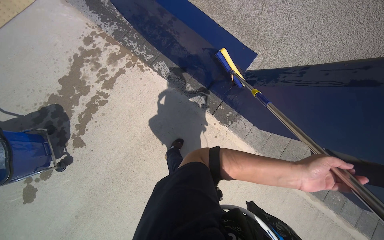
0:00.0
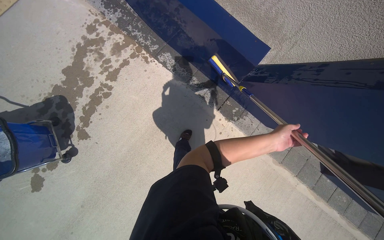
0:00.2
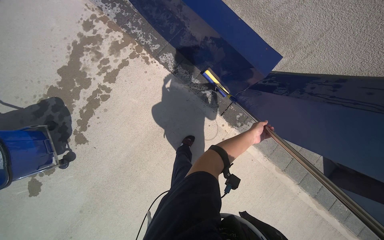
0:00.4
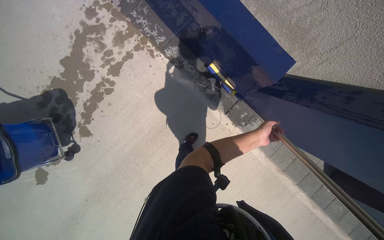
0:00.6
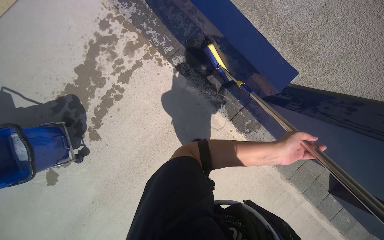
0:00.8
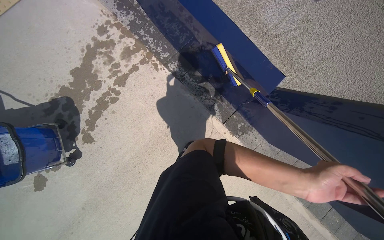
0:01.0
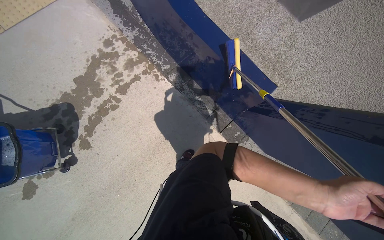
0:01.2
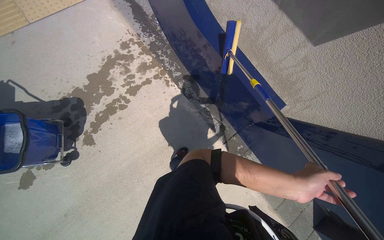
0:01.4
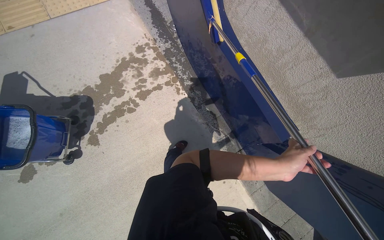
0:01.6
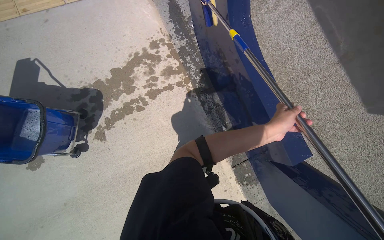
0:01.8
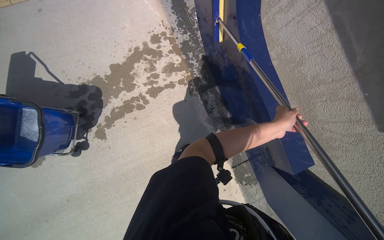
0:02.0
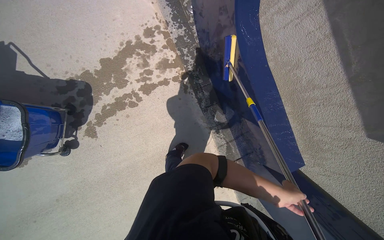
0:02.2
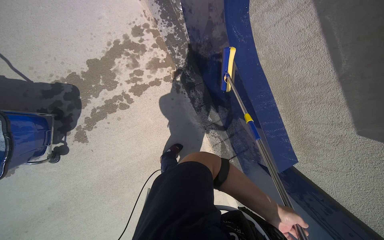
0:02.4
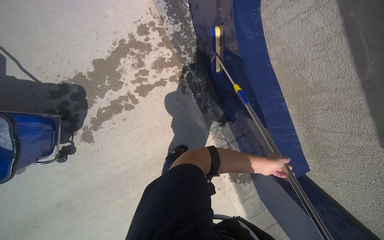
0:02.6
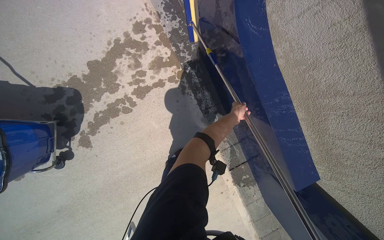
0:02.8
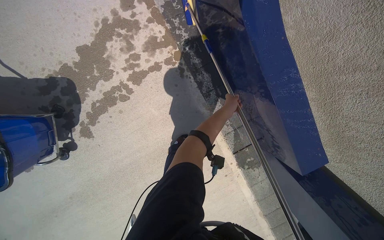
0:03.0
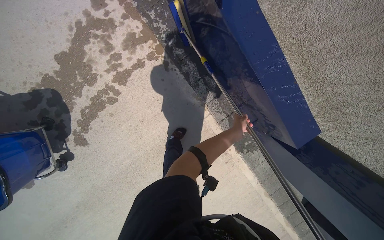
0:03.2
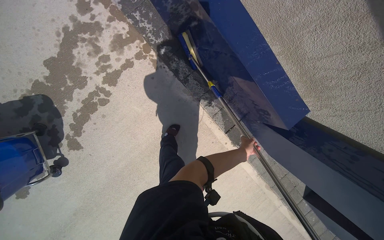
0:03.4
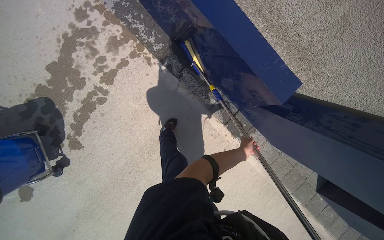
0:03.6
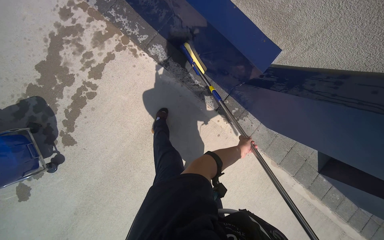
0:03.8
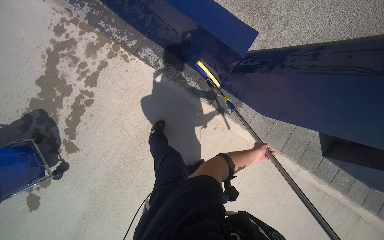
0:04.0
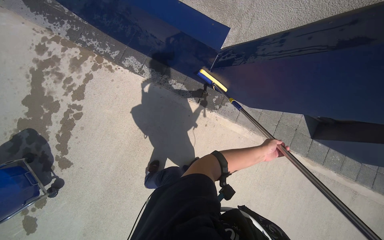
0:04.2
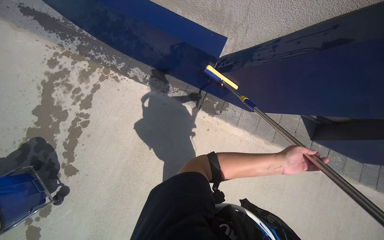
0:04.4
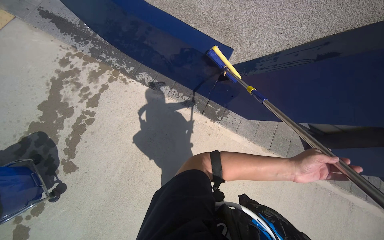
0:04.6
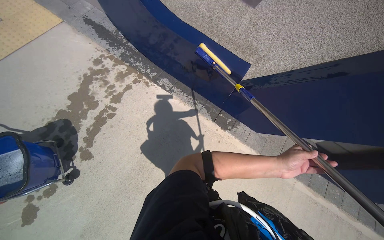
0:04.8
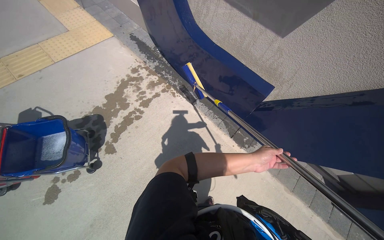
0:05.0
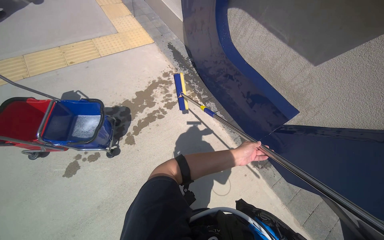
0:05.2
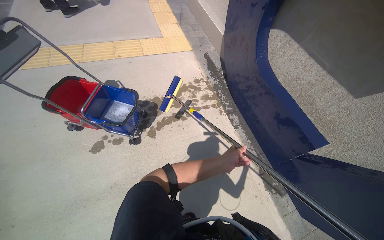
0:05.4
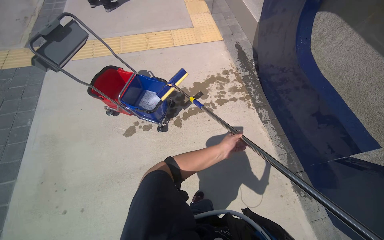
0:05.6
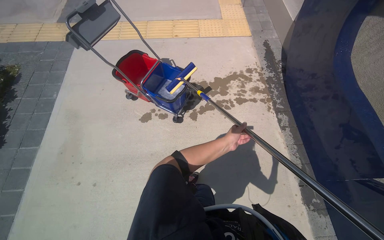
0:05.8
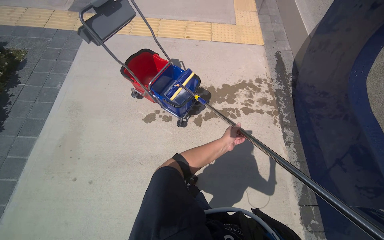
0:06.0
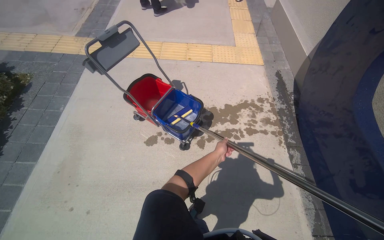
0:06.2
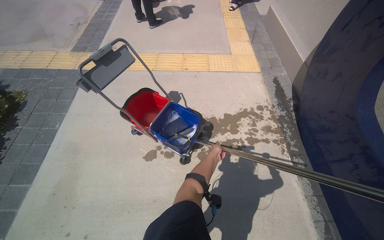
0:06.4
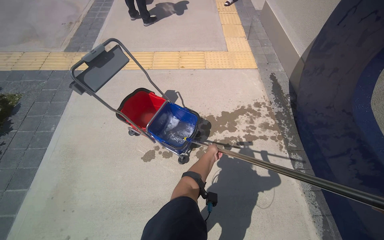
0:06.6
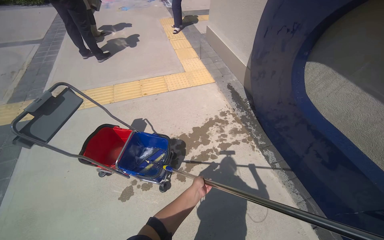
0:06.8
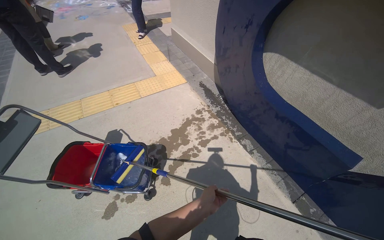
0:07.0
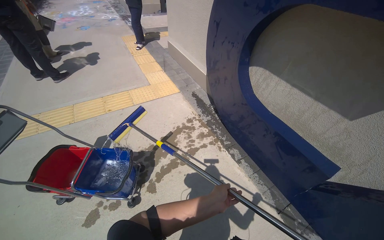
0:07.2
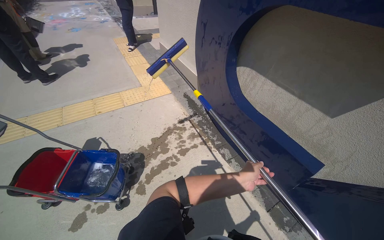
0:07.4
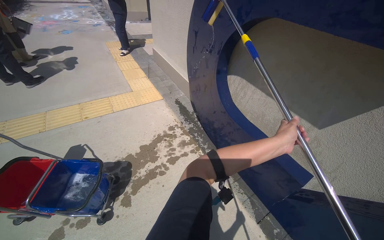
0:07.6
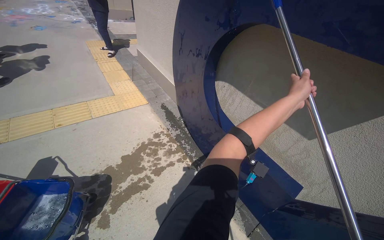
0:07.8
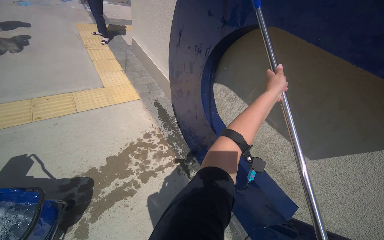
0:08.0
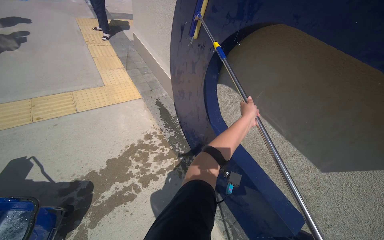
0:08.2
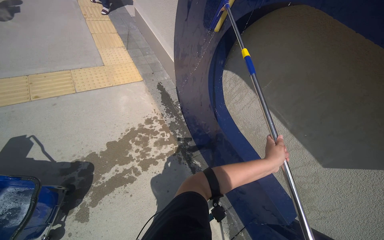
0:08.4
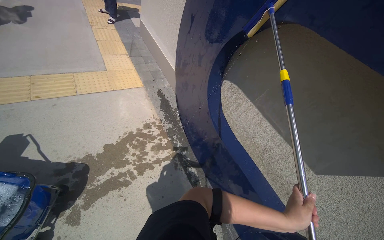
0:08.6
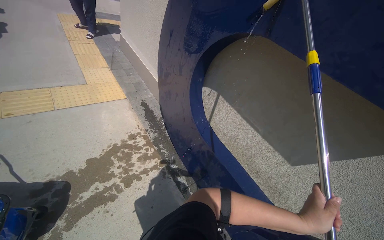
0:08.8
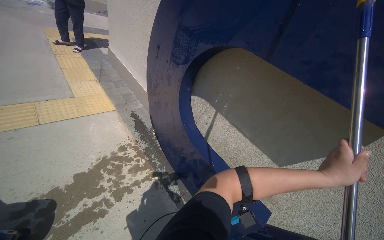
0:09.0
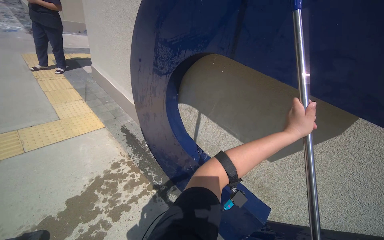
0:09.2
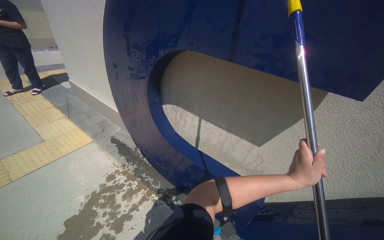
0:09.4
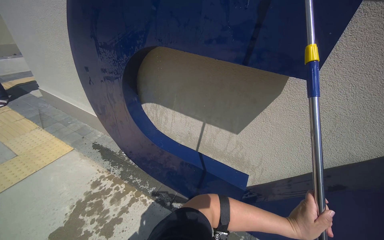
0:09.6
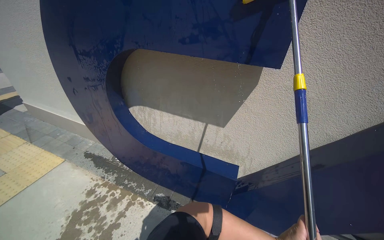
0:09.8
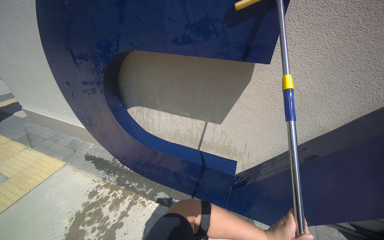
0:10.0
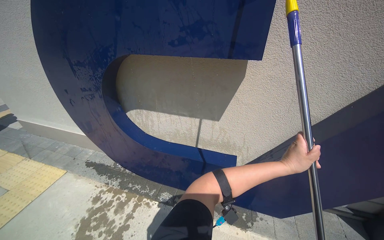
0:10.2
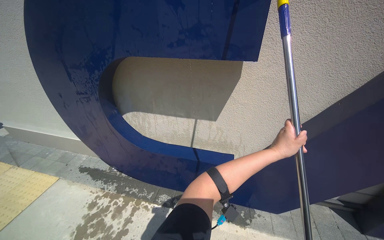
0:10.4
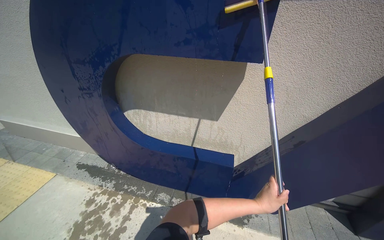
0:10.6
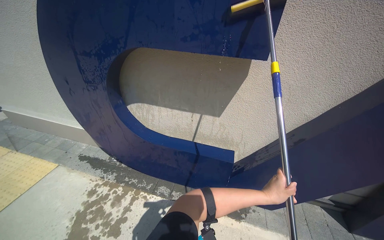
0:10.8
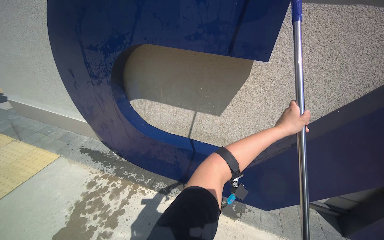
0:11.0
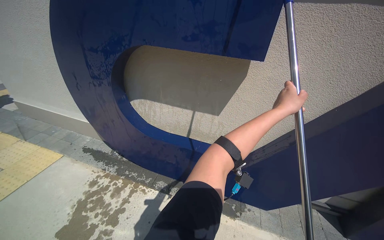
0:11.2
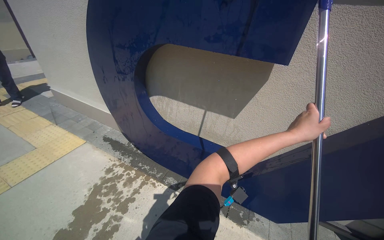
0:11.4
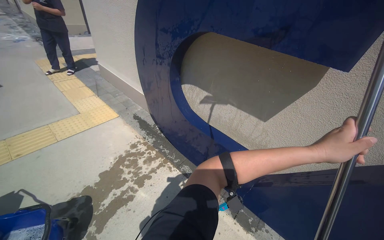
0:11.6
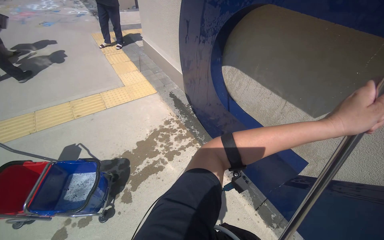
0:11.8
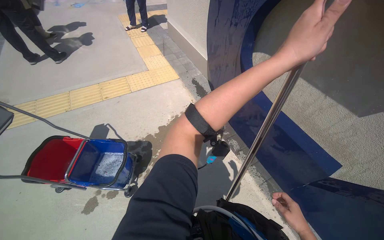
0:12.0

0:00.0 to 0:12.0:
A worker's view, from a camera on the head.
Job: wiping surfaces.
The whole recording: Scrubbing large blue letter C. The worker scrubs the large blue letter C on the wall with a long-handled tool.
0:00.0 to 0:01.6: The left hand shifts about 20 cm to the left, and travels farther from the camera and back again, some 25 cm each way.
0:01.6 to 0:03.0: The camera is carried some 50 cm. The view tilts approximately 20 degrees downward.
0:03.0 to 0:04.4: The head travels about 70 cm. The view tips upward by some 15 degrees. The scene rotates counterclockwise by about 40 degrees.
0:04.4 to 0:06.0: The camera is carried approximately 70 cm. The wearer looks some 65 degrees further to the left. The view tips upward by about 20 degrees.
0:06.0 to 0:07.6: The head rotates some 35 degrees to the right. The camera pitches upward, by roughly 20 degrees. The left hand is displaced to the right by some 50 cm.
0:07.6 to 0:09.0: The view pans to the right by some 15 degrees. The left hand moves up and down the picture over about 35 cm, changing direction 2 times.
0:09.0 to 0:10.4: The wearer looks about 40 degrees further to the right.
0:10.4 to 0:12.0: The wearer's head swings about 50 degrees to the left. The view tips downward by roughly 15 degrees.

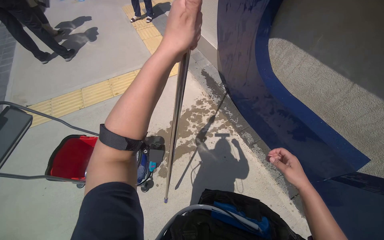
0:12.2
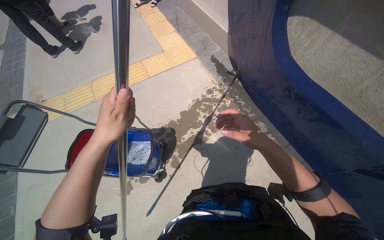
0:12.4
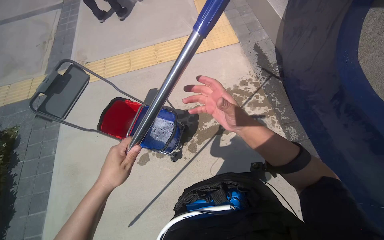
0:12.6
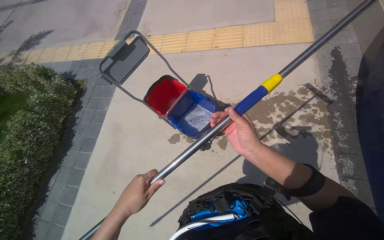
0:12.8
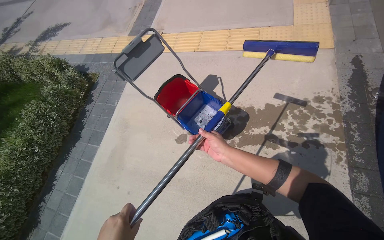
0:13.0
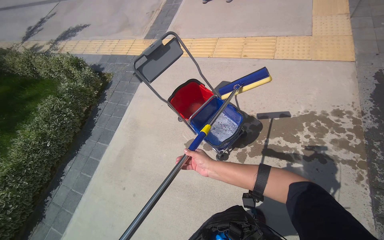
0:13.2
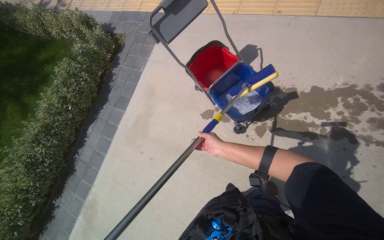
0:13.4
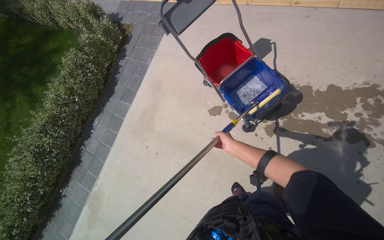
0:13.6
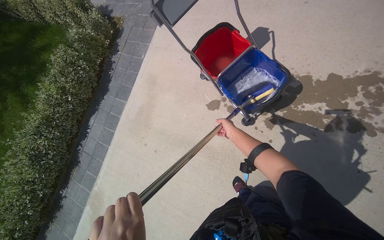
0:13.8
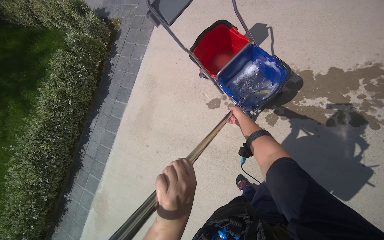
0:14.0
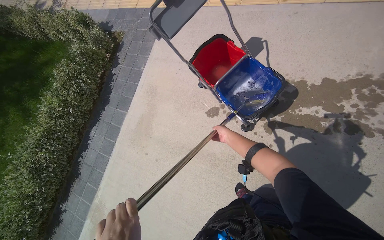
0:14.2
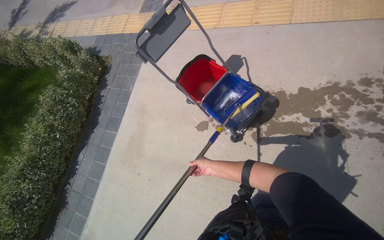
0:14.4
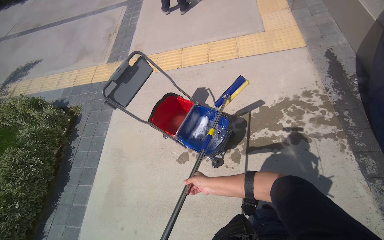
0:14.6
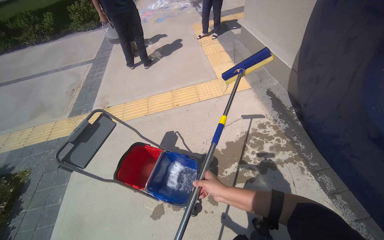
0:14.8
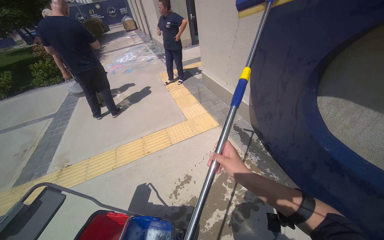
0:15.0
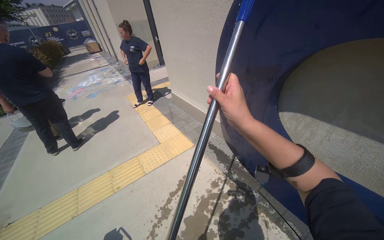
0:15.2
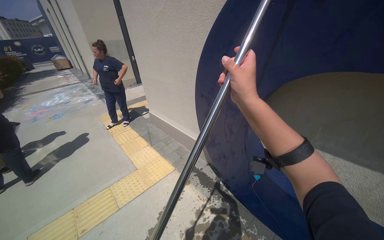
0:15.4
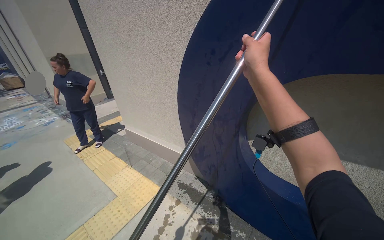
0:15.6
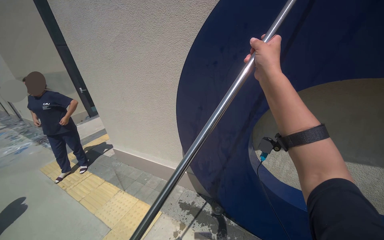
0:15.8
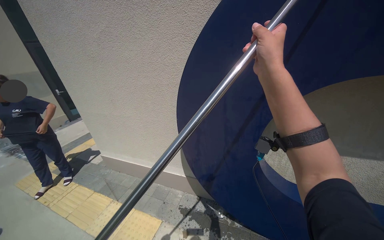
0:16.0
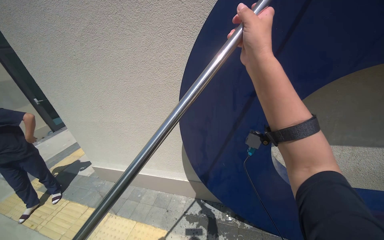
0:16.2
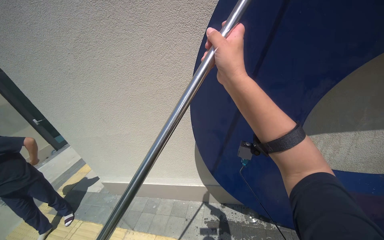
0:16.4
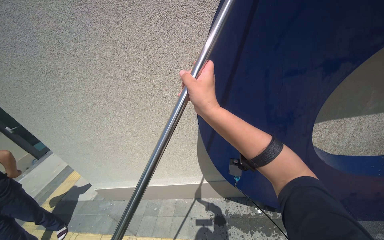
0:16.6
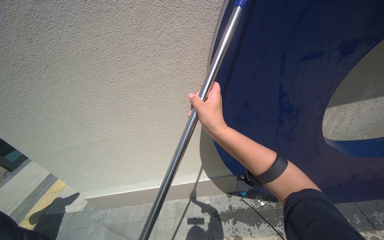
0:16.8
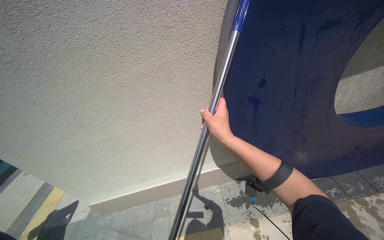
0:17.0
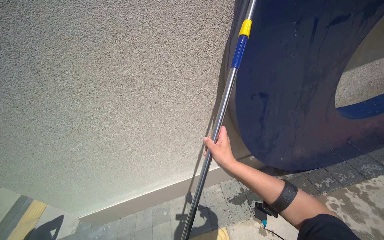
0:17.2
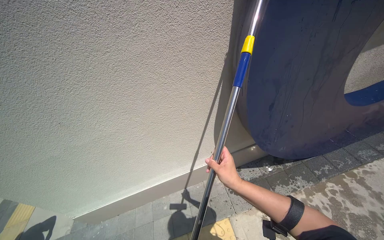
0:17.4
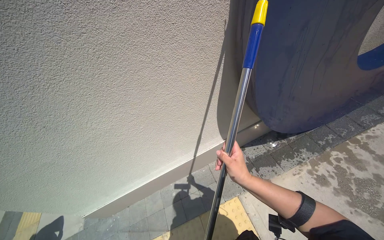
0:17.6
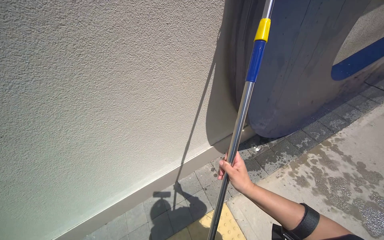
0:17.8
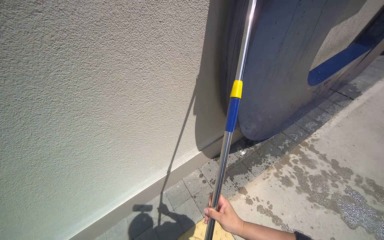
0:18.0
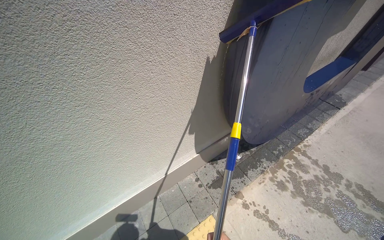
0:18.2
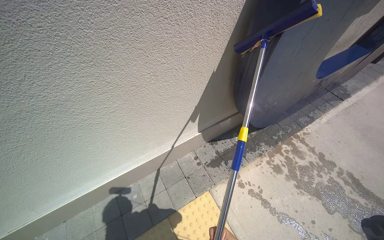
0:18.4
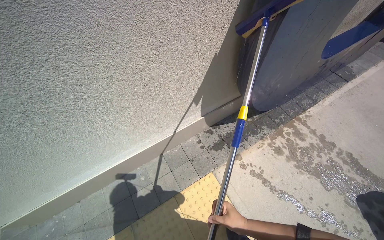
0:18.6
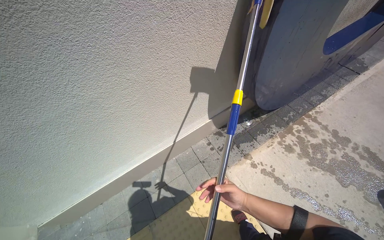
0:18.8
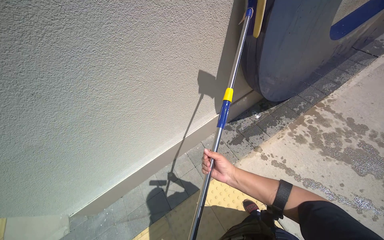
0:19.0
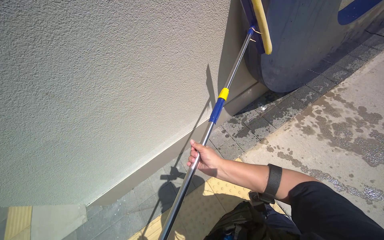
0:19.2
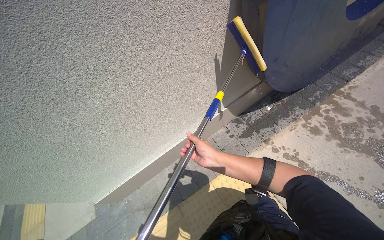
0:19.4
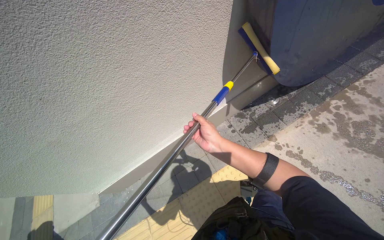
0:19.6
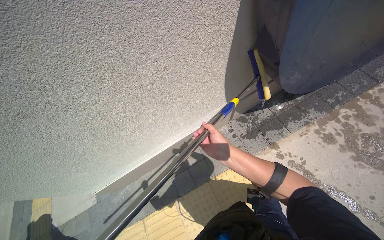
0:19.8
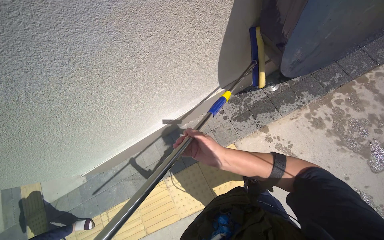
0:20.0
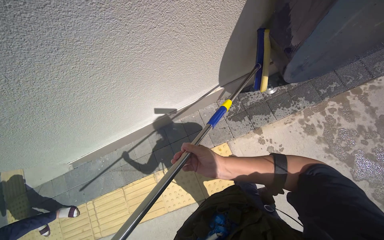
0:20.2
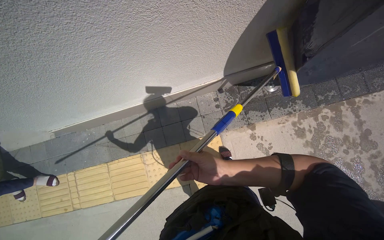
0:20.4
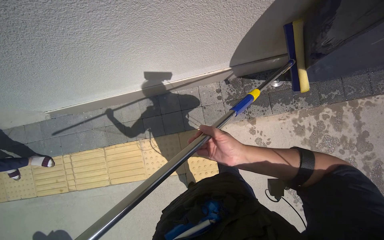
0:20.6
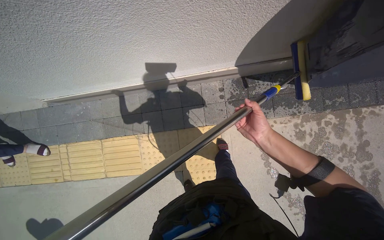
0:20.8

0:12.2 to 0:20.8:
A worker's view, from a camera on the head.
Job: wiping surfaces.
The whole recording: Scrubbing large blue letter C. The worker scrubs the large blue letter C on the wall with a long-handled tool.
0:12.2 to 0:13.6: The wearer looks approximately 55 degrees further to the left. The view tilts some 25 degrees downward.
0:13.6 to 0:15.0: The head rotates roughly 45 degrees to the right. The wearer looks approximately 45 degrees further upward.
0:15.0 to 0:16.6: The camera travels some 1 m. The wearer looks about 60 degrees further to the right. The view tilts some 15 degrees upward.
0:16.6 to 0:18.0: The camera is carried roughly 40 cm. The view swings about 25 degrees to the right.
0:19.4 to 0:20.8: The camera travels some 40 cm. The camera pitches downward, by about 35 degrees.
